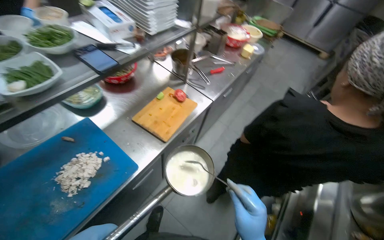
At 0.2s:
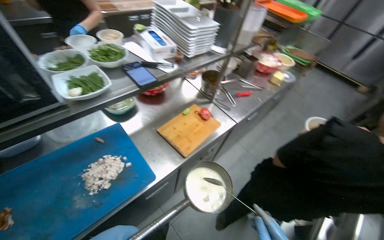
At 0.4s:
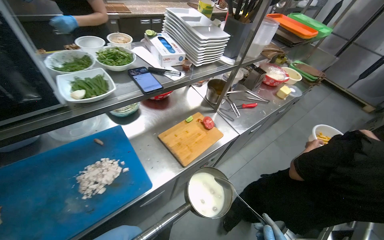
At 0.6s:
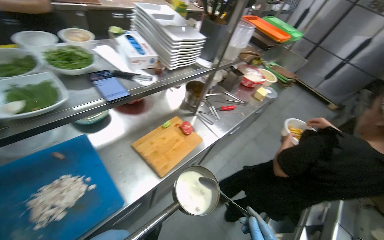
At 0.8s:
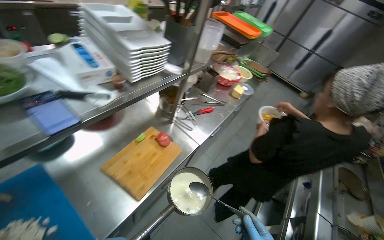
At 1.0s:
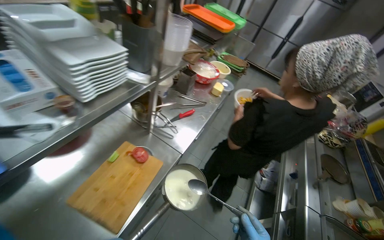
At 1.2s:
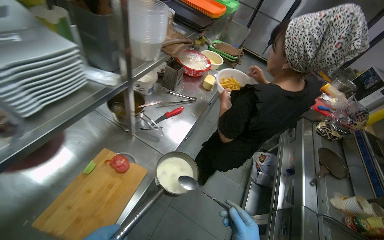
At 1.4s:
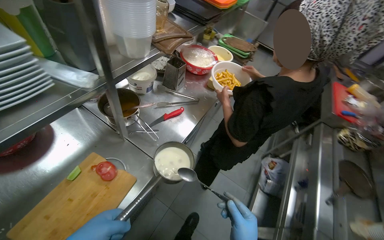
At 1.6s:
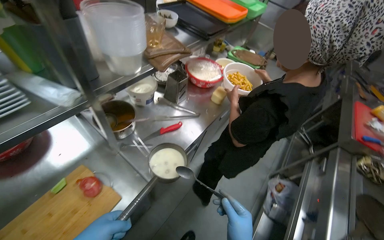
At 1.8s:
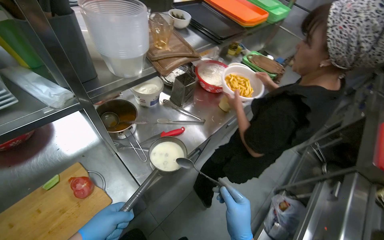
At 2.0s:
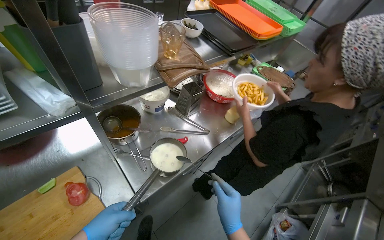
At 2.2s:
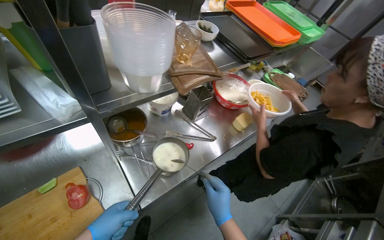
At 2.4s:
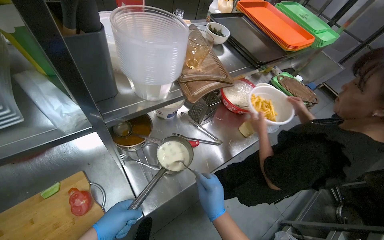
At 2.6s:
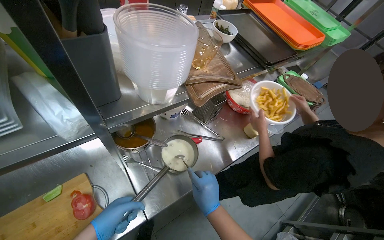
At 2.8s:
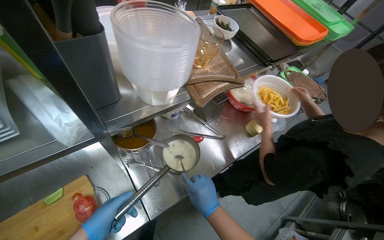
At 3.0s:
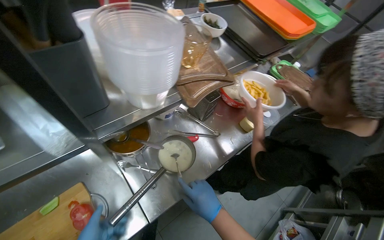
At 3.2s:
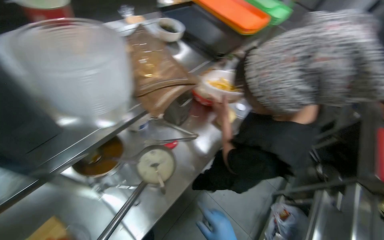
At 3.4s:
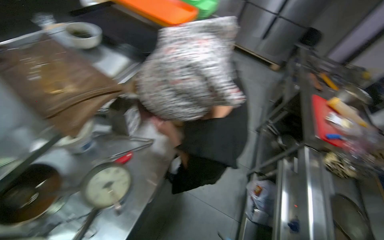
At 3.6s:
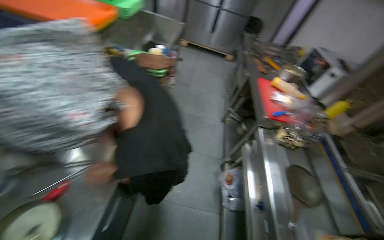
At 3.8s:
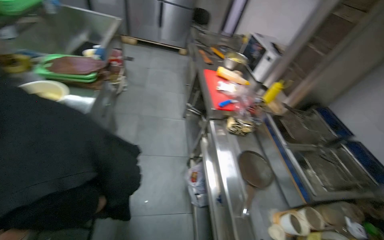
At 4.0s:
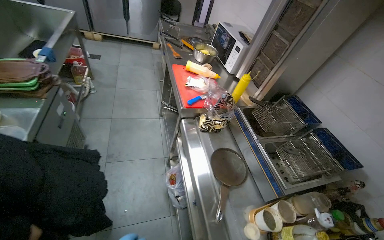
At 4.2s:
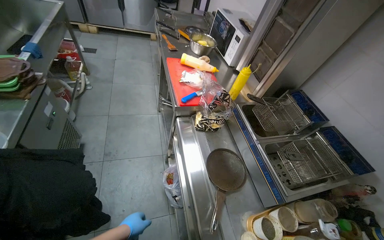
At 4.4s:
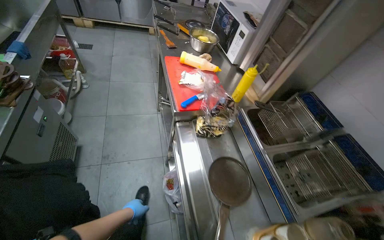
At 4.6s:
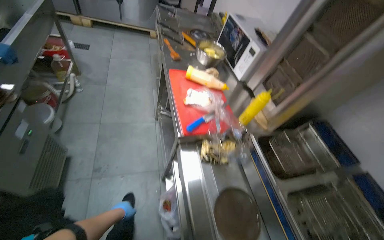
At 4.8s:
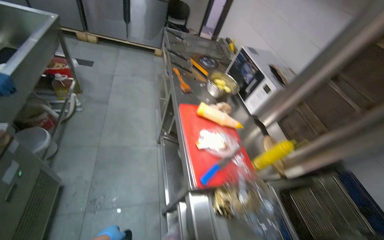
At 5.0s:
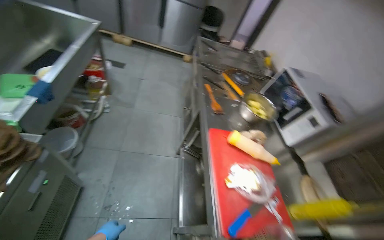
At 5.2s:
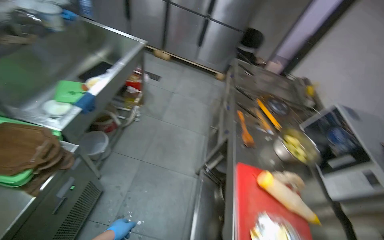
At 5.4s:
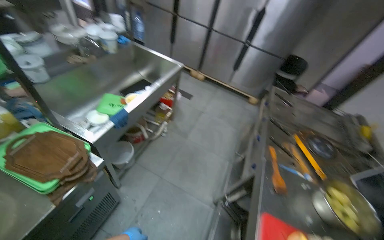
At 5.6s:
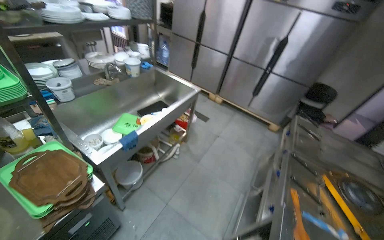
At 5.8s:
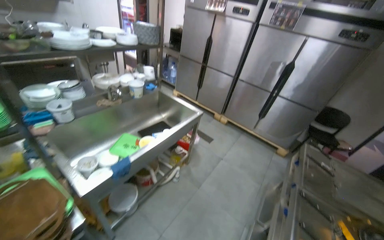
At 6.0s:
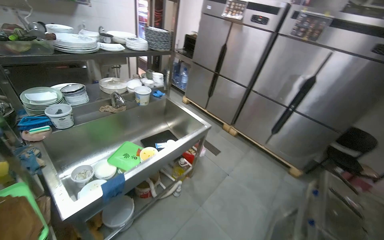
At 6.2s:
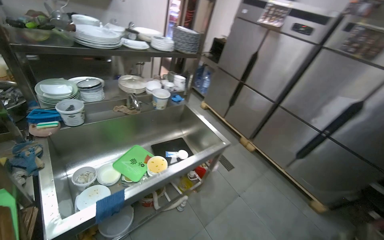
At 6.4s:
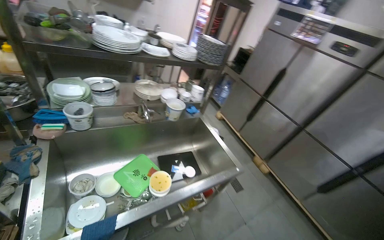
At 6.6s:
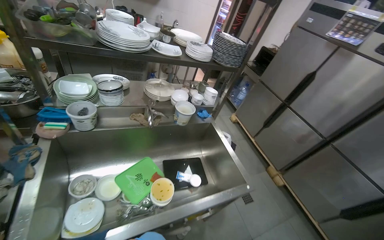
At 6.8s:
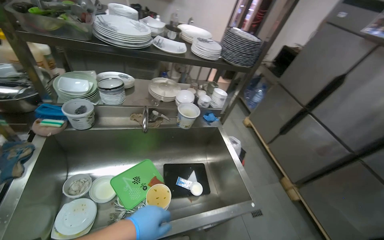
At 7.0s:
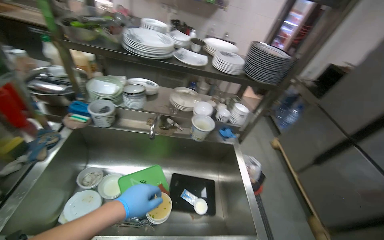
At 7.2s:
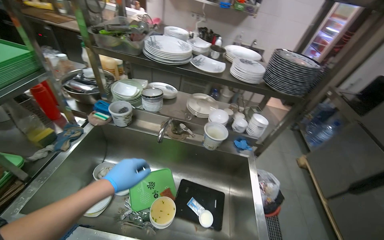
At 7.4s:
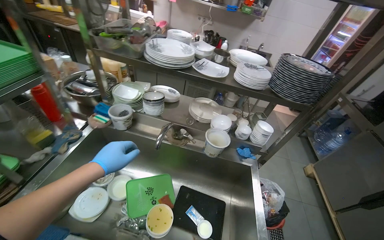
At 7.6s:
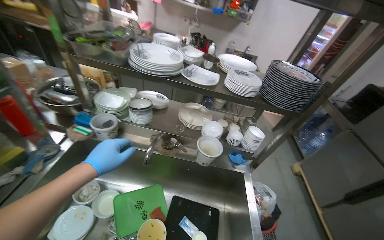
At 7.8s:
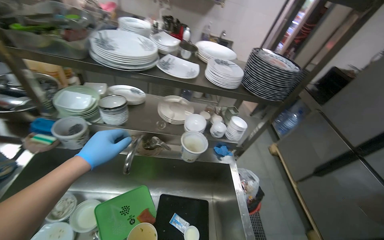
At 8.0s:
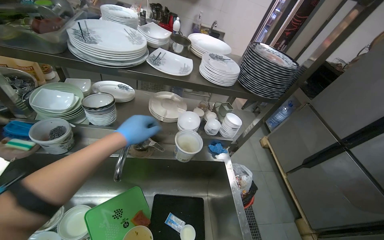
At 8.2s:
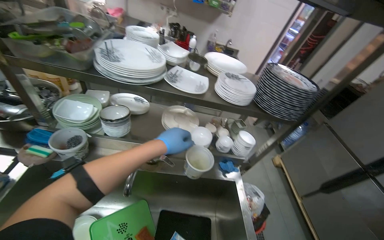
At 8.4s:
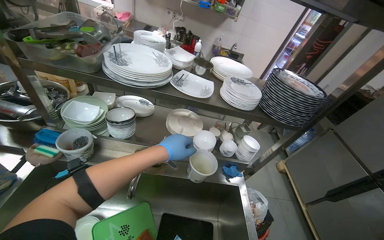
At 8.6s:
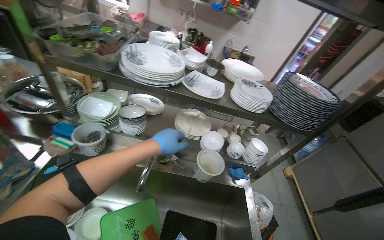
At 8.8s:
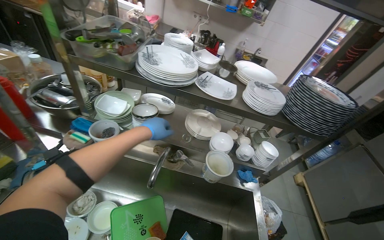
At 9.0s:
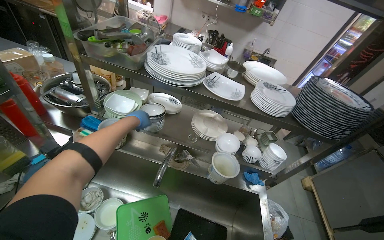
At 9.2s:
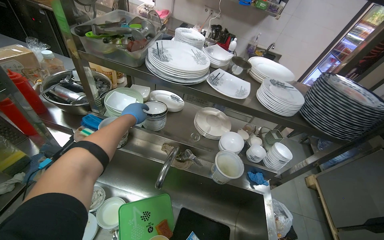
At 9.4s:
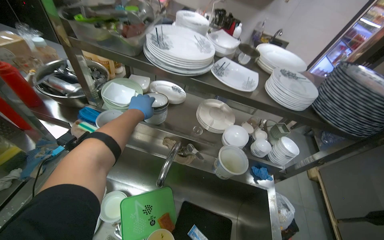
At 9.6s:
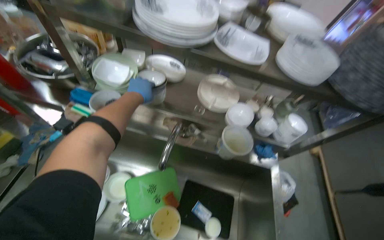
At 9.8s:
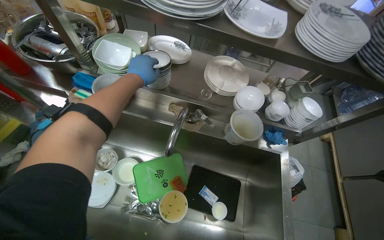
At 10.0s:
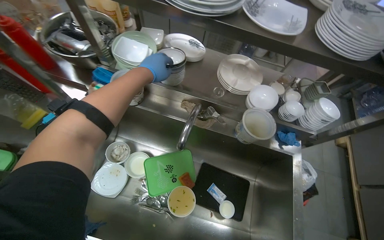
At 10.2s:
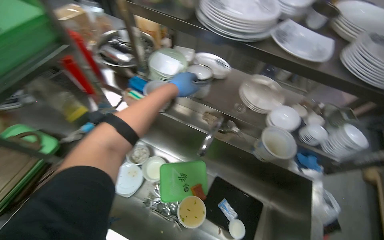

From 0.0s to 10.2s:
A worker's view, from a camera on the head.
Job: preparing food.
The whole recording: Managing boiling meal. The worker manages the boiling meal.
From 0.0s to 1.4s: The head travels about 50 cm.
From 1.4s to 3.0s: The head turns to the left by approximately 20 degrees.
From 3.0s to 4.4s: The camera is carried about 80 cm. The wearer's head swings about 65 degrees to the right.
From 4.4s to 5.8s: The wearer moves some 90 cm. The head rotates roughly 50 degrees to the left. The camera pitches upward, by approximately 30 degrees.
From 5.8s to 7.2s: The wearer moves approximately 80 cm. The wearer's head swings some 60 degrees to the left.
From 7.2s to 8.8s: The left hand heads up the picture and farther from the camera, covering roughly 35 cm.
From 8.8s to 10.2s: The camera pitches downward, by about 15 degrees.

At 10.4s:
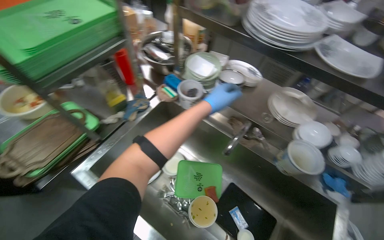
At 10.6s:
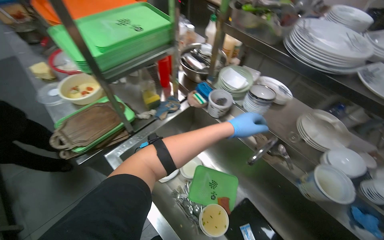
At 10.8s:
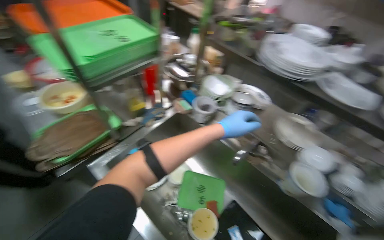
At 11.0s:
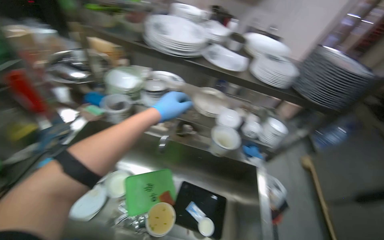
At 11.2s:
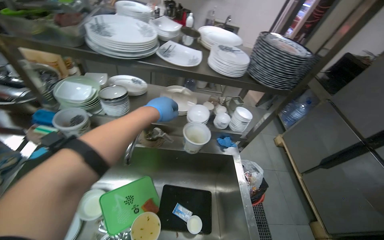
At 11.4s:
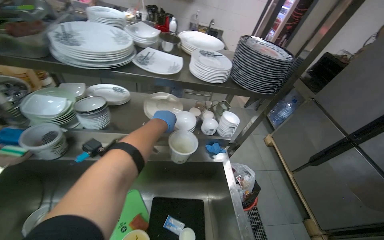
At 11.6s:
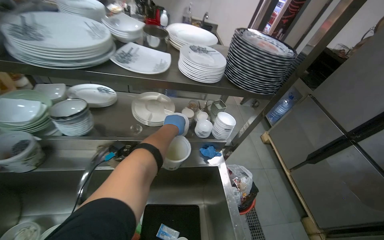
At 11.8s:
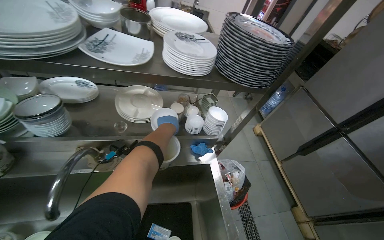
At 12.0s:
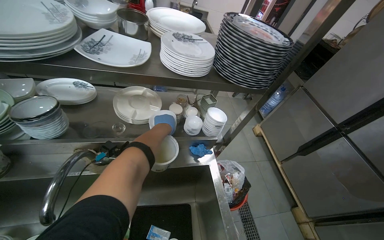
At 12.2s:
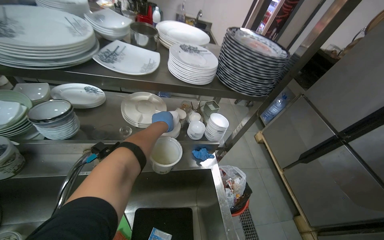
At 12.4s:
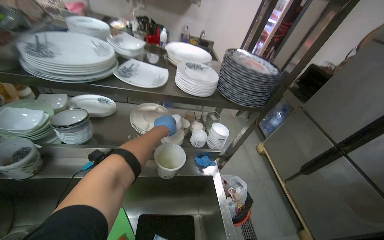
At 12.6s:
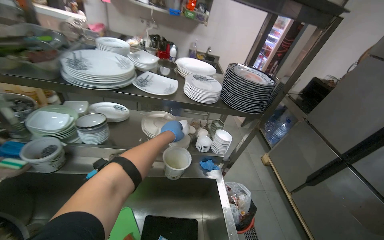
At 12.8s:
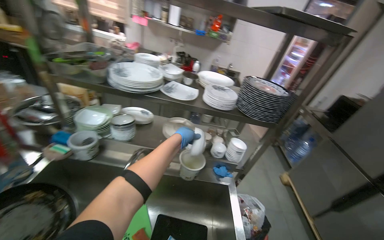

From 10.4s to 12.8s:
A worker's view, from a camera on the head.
Job: preparing food.
The whole recording: Managing boiling meal. The worker manages the boiling meal.
From 10.4s to 11.6s: The wearer's head swings about 45 degrees to the right.
From 11.6s to 12.8s: The camera pitches upward, by approximately 15 degrees.

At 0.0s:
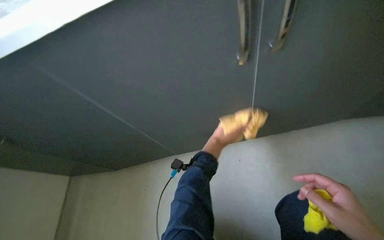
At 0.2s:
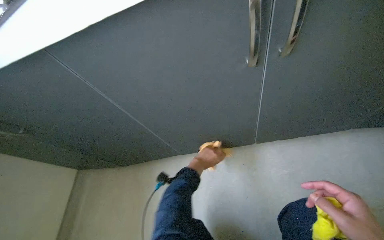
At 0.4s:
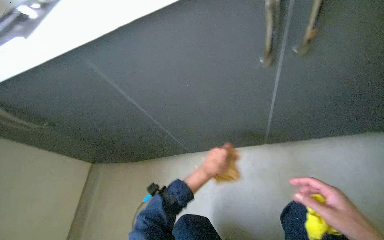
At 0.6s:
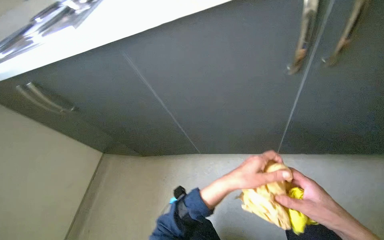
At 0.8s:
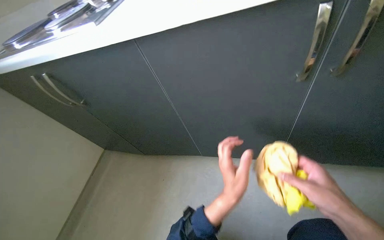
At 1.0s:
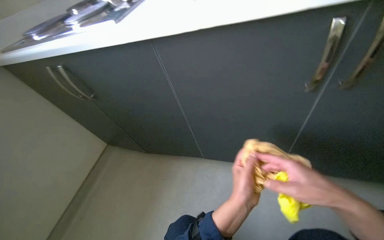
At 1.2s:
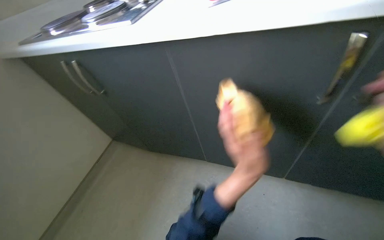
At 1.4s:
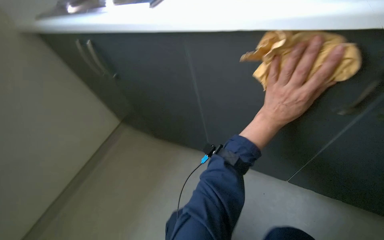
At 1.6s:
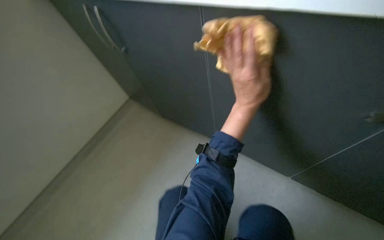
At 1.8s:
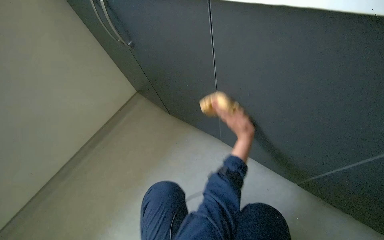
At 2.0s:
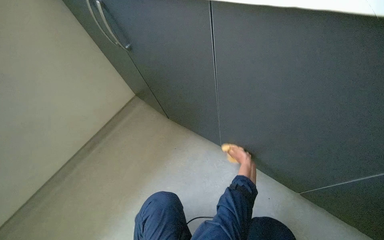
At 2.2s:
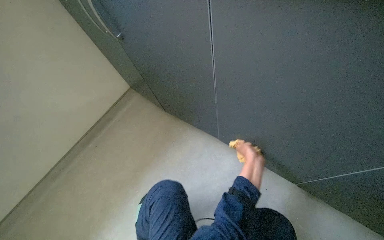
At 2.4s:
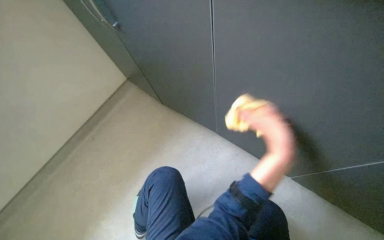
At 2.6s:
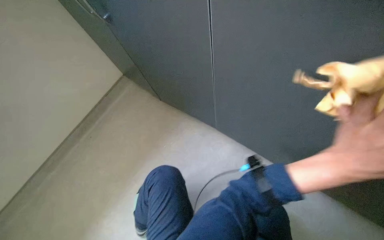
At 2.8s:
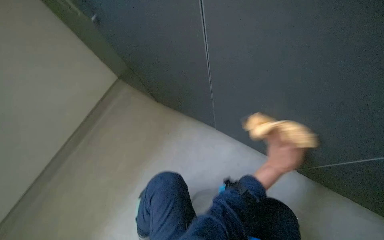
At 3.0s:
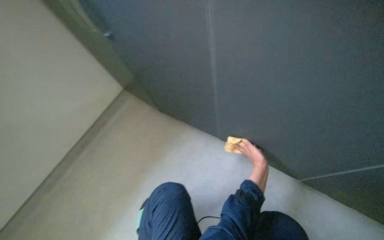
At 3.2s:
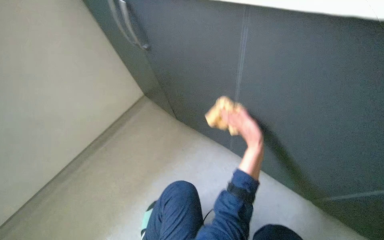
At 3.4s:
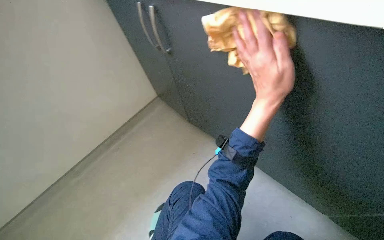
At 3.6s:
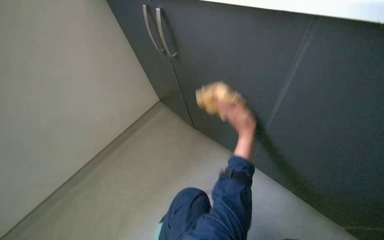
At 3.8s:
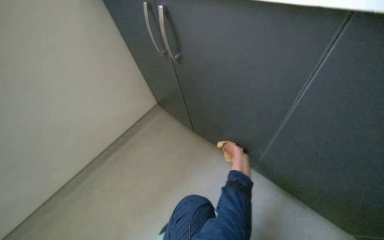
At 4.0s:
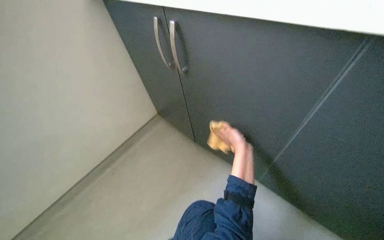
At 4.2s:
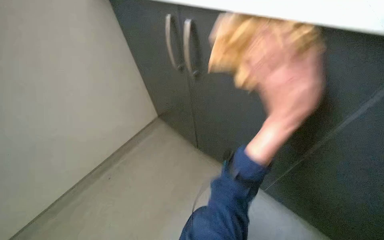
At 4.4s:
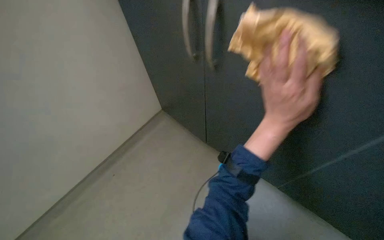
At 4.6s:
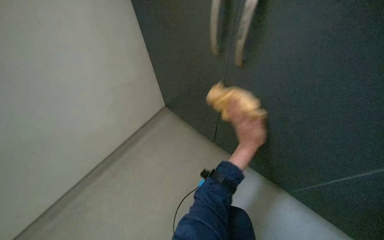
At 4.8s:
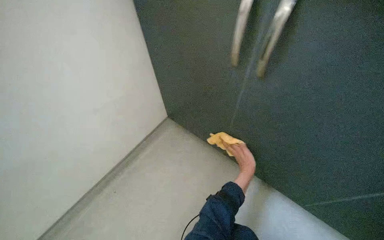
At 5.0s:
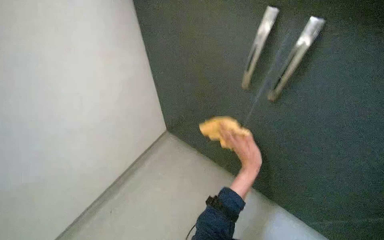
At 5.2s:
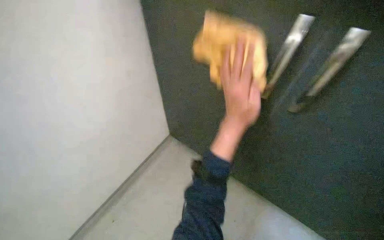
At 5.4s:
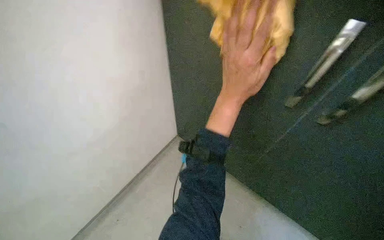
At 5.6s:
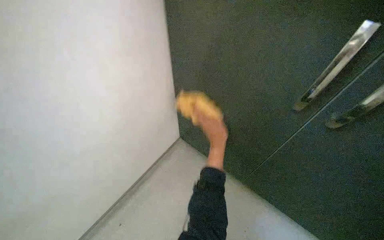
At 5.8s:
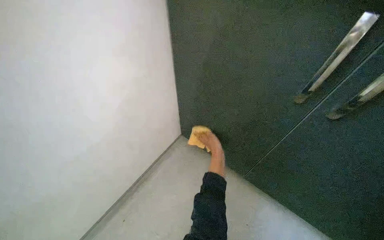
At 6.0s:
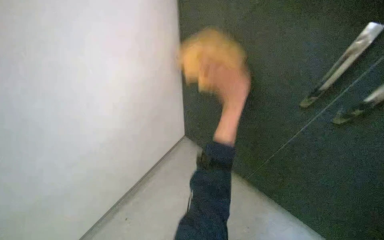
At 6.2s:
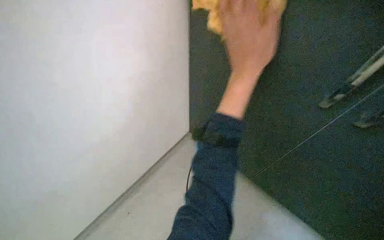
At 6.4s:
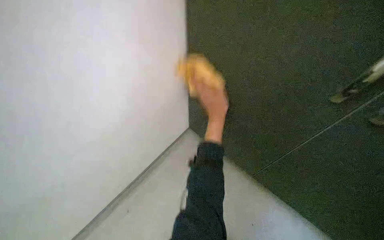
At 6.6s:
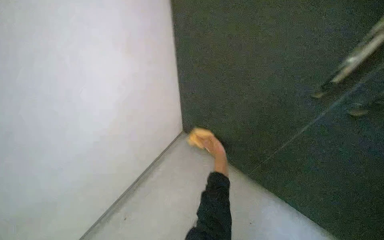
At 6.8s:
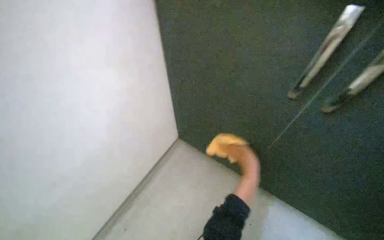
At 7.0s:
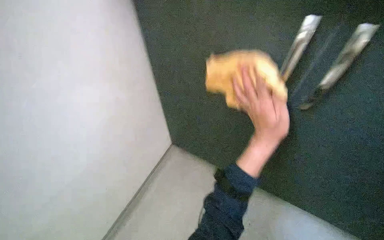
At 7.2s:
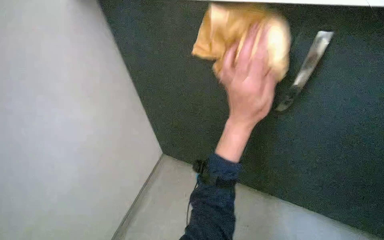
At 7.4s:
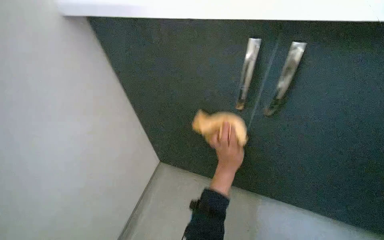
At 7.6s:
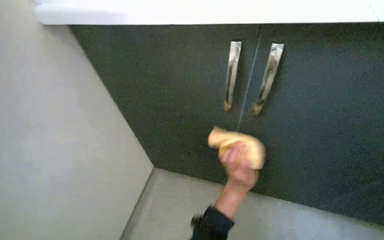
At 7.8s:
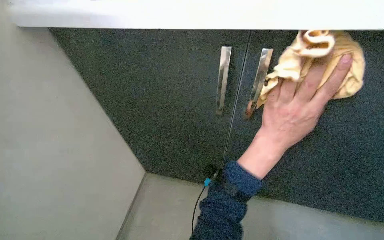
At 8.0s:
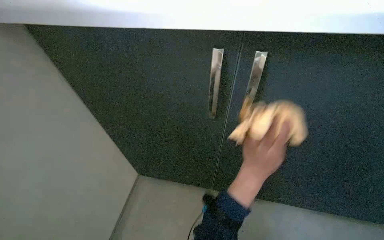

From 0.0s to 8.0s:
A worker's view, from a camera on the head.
Job: cleaning kitchen.
The whole recording: Cleaning kitchen cabinets and counter. The worker wipes the kitchen cabinets and counter surfaces with a cloth.
From 0.0s to 1.6s: The wearer's head swings roughly 20 degrees to the left.
From 1.6s to 3.2s: The left hand swings nearer and farther, roughly 25 cm each way, with 3 reversals.
From 3.2s to 4.8s: The left hand goes nearer and farther, approximately 25 cm each way, reversing 3 times.
From 4.8s to 6.4s: The left hand moves nearer and farther over roughly 30 cm, changing direction 3 times.
From 6.4s to 8.0s: The left hand goes nearer and farther, about 25 cm each way, reversing 3 times.
